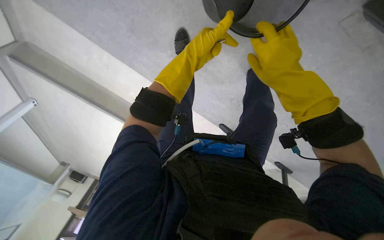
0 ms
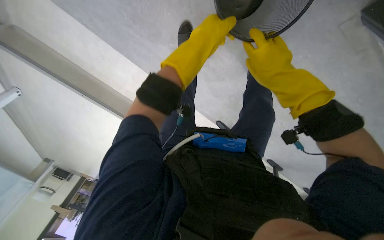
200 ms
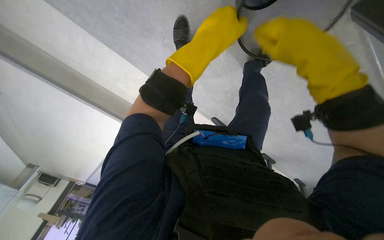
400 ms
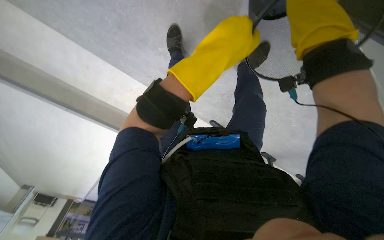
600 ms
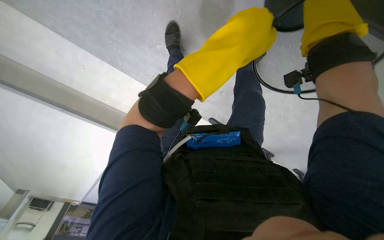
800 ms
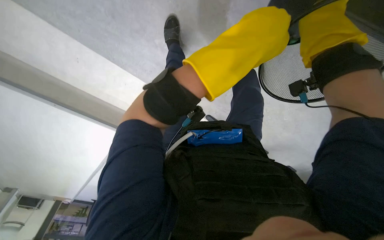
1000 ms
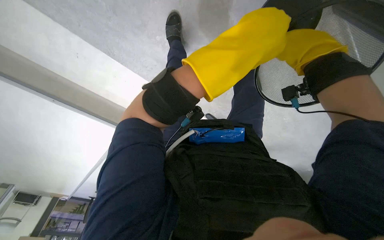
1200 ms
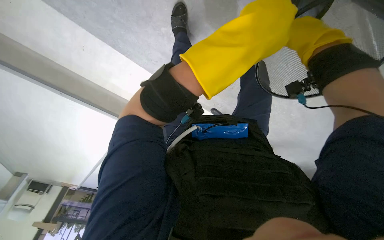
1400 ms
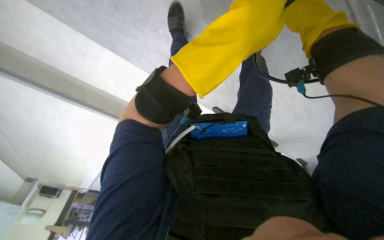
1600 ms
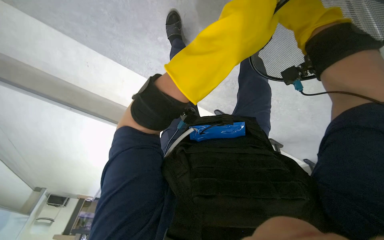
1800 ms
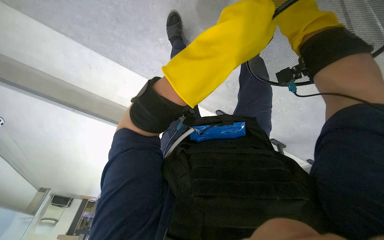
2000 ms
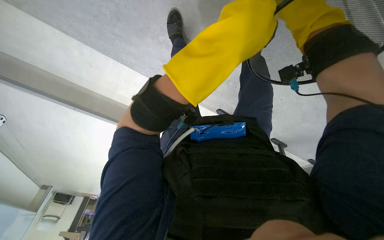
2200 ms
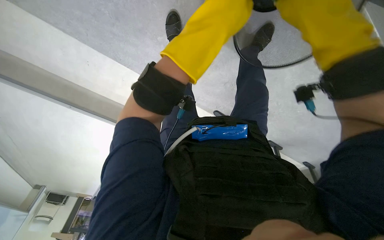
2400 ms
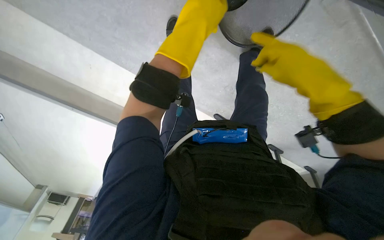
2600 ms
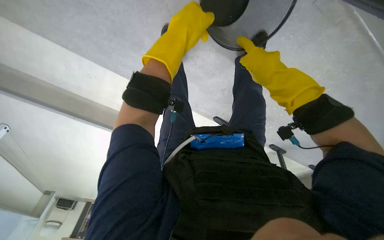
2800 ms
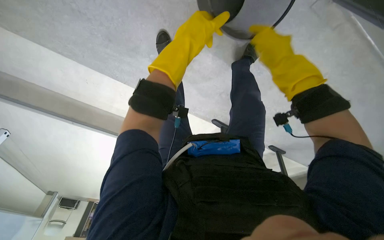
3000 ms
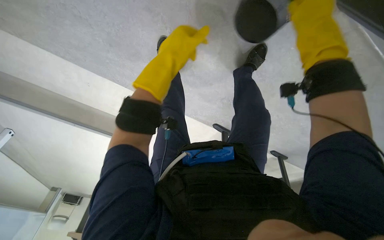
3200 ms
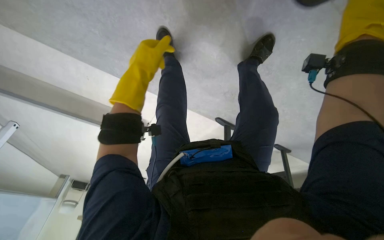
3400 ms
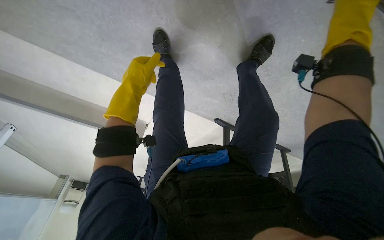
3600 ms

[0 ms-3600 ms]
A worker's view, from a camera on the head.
Job: organizing items.
The whole recording: Adjusting classroom furniture. The worker adjusts chairs and a fan in the classroom.
0 ms to 1800 ms: The left hand heads nearer to the camera and to the right, covering about 15 cm.
1800 ms to 3600 ms: The left hand travels to the left and farther from the camera by roughly 30 cm.

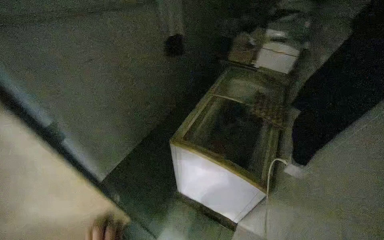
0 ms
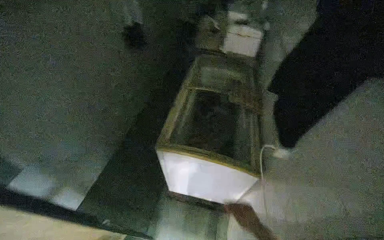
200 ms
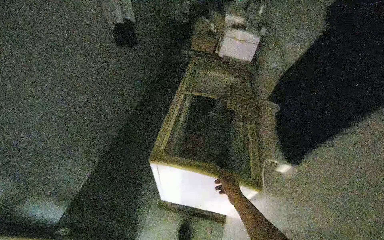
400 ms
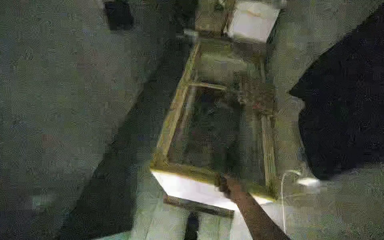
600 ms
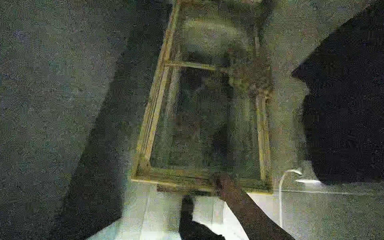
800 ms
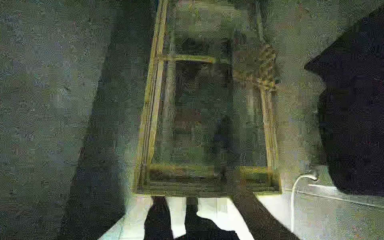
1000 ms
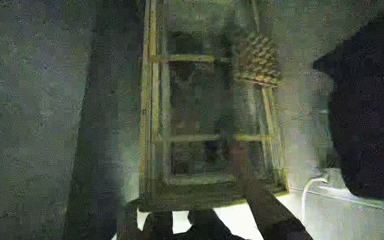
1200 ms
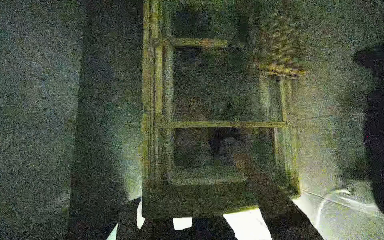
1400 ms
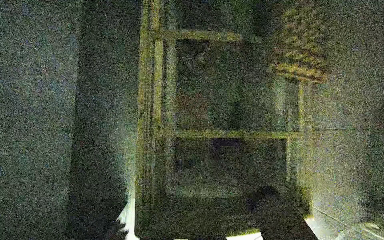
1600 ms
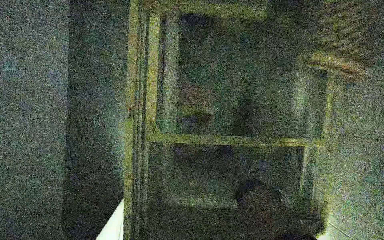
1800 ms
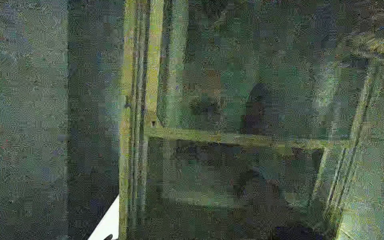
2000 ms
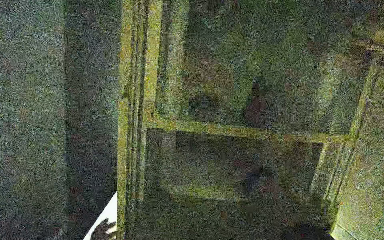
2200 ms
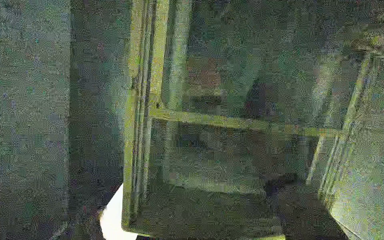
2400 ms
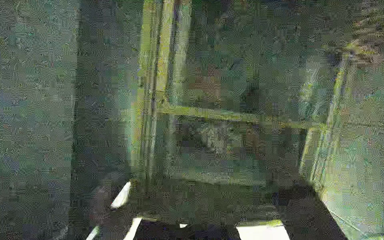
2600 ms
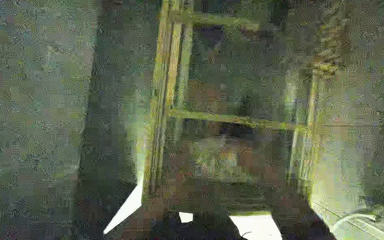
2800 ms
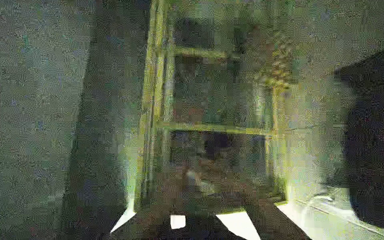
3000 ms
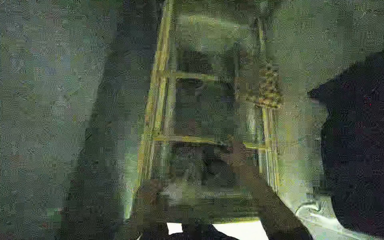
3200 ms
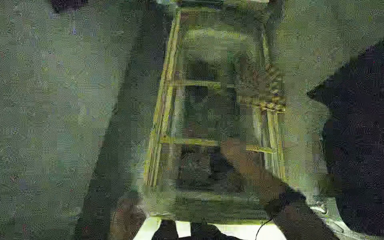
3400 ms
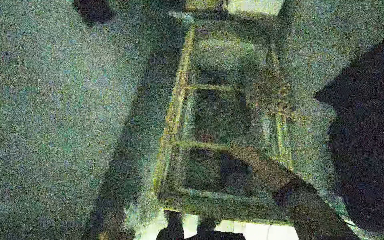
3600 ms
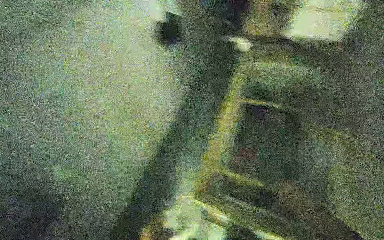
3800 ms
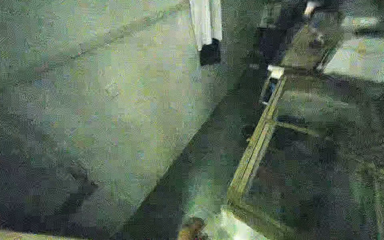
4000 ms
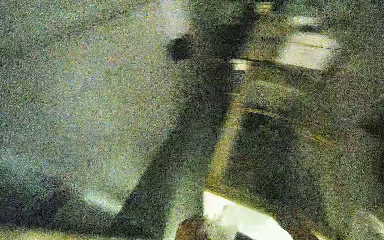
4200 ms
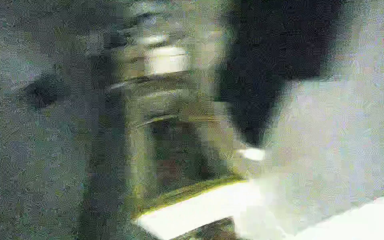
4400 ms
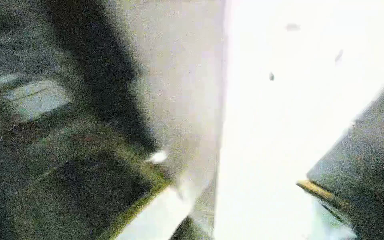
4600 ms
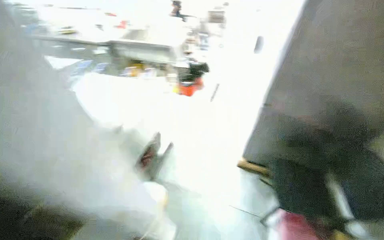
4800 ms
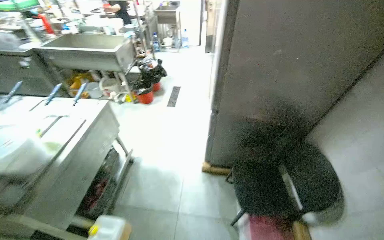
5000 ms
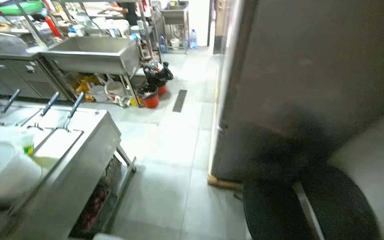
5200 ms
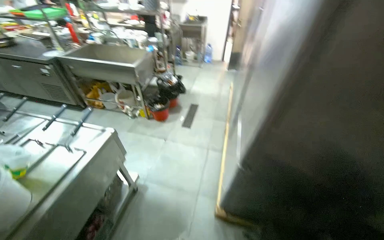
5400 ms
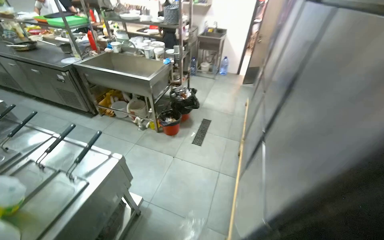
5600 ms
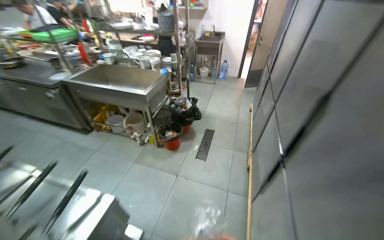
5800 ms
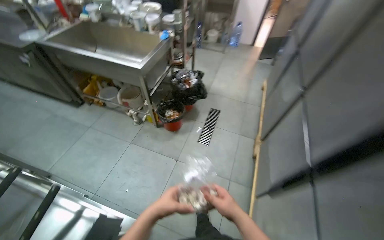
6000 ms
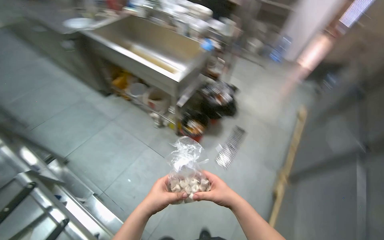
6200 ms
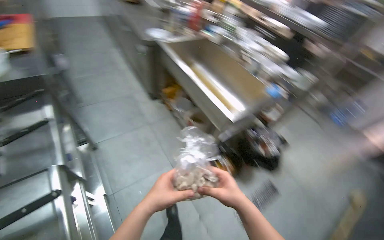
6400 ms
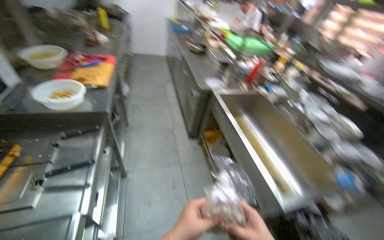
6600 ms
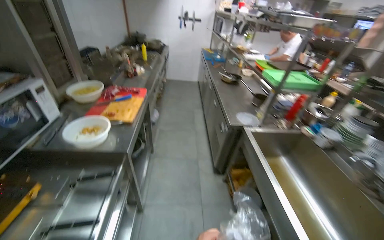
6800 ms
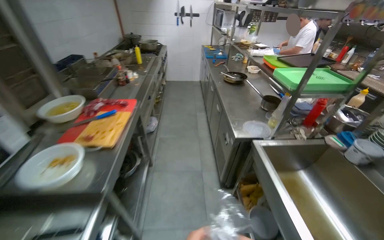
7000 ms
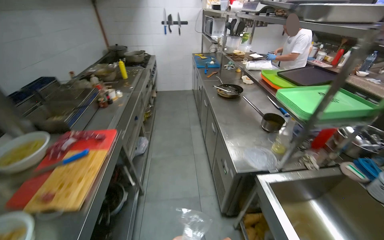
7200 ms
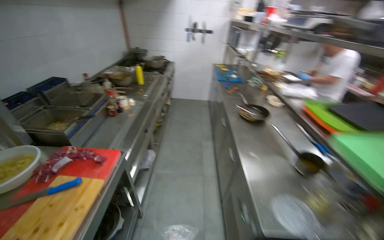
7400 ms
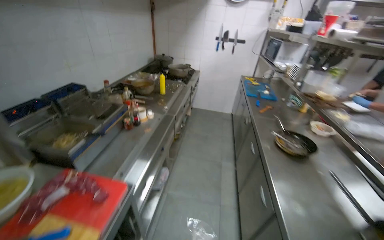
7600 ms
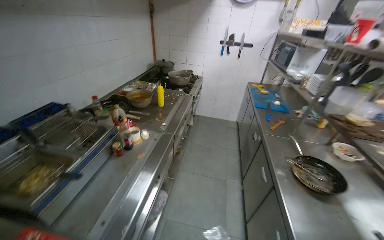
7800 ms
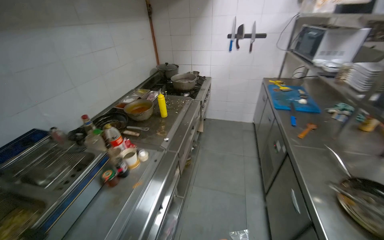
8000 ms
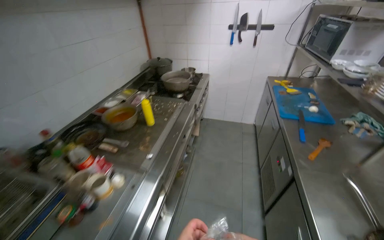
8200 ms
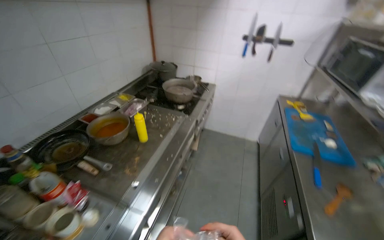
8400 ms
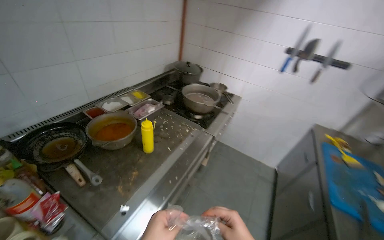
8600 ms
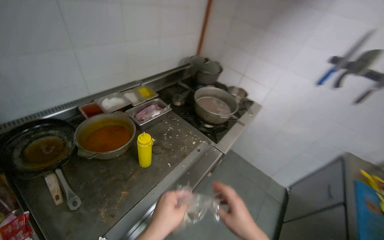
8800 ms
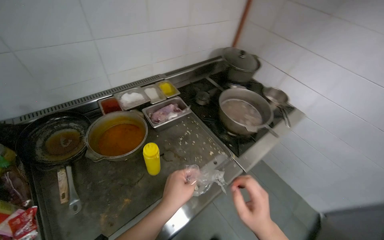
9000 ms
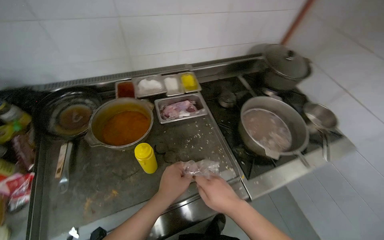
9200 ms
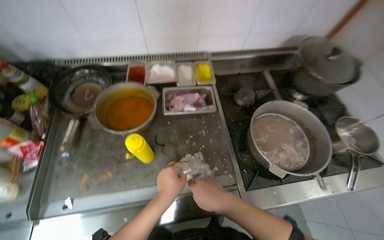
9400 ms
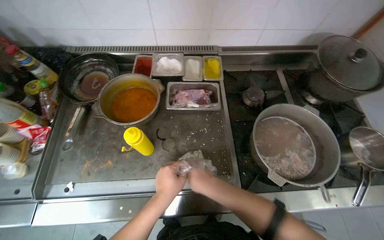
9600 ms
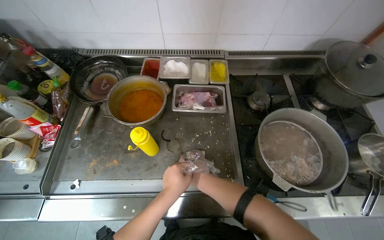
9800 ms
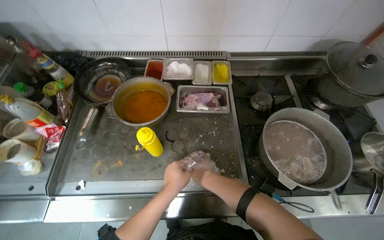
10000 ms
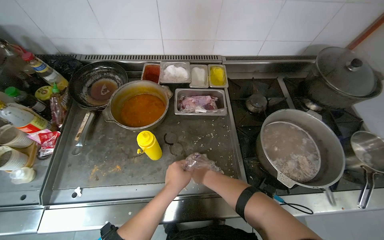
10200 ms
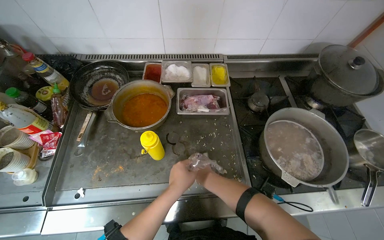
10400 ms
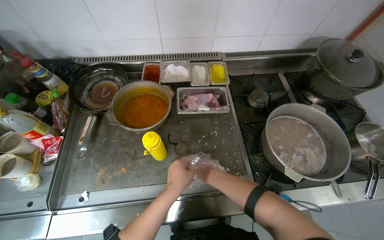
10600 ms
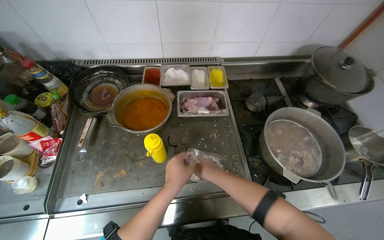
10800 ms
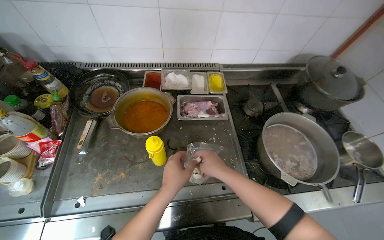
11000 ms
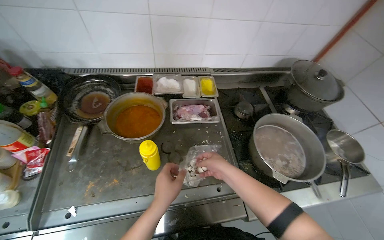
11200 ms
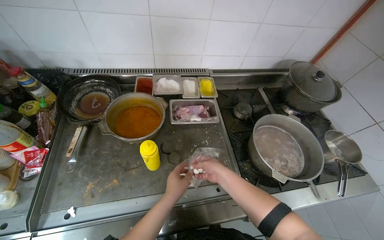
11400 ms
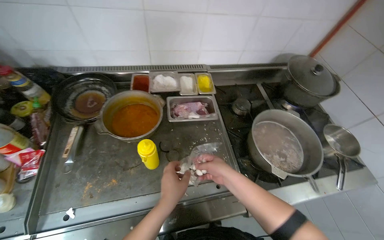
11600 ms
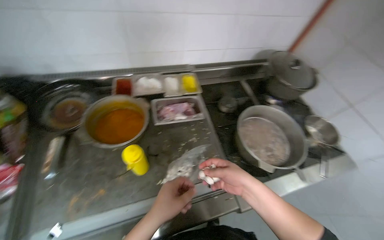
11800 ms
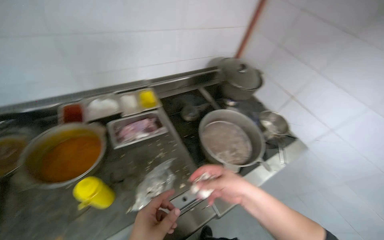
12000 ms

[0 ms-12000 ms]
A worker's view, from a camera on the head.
Job: preparing food.
The whole recording: Adding Frozen Ingredients to Boiling Water. The worker takes frozen ingredients from the refrigerator and adds them to boiling water.
0 ms to 1600 ms: The camera is carried about 70 cm. The wearer's head swings some 25 degrees to the right. The view tips downward by about 35 degrees.
4400 ms to 6000 ms: The camera is carried some 1 m.
6000 ms to 7600 ms: The head travels roughly 2 m. The head turns to the left by about 75 degrees. The wearer looks about 30 degrees further upward.
7600 ms to 9000 ms: The camera is carried approximately 1.5 m. The wearer looks about 40 degrees further to the left.
9000 ms to 10400 ms: The wearer looks roughly 35 degrees further to the left.
10400 ms to 12000 ms: The head rotates roughly 30 degrees to the right. The right hand travels nearer to the camera by about 20 cm.

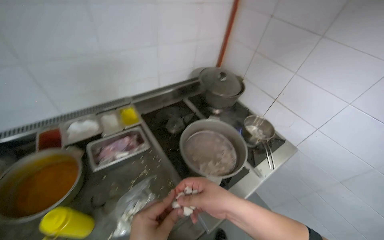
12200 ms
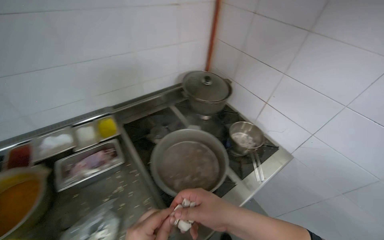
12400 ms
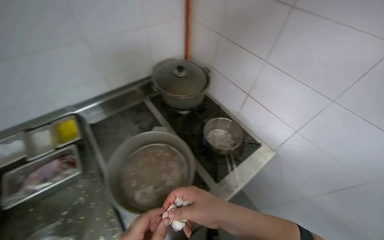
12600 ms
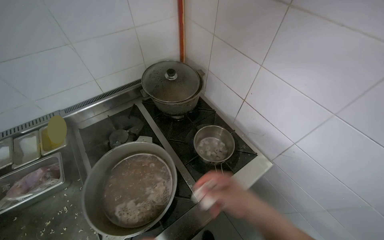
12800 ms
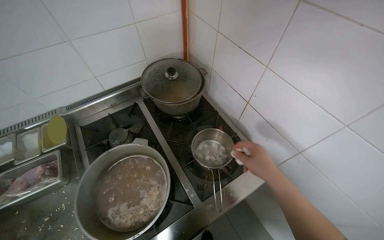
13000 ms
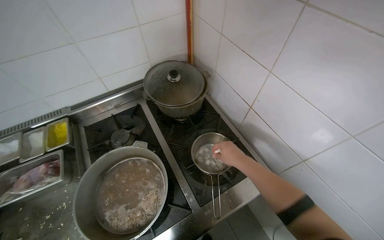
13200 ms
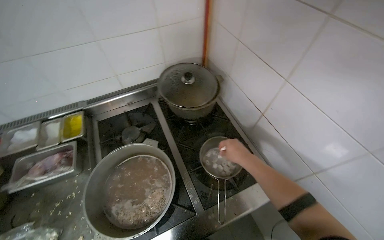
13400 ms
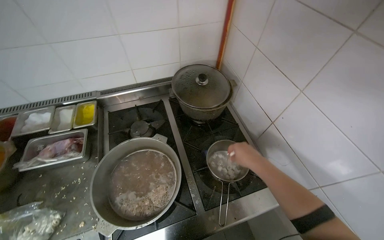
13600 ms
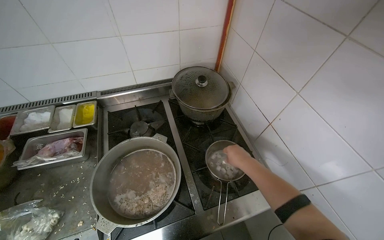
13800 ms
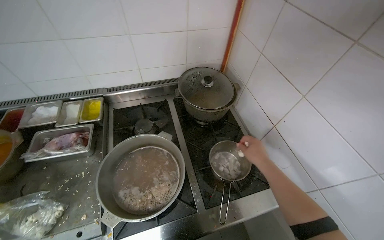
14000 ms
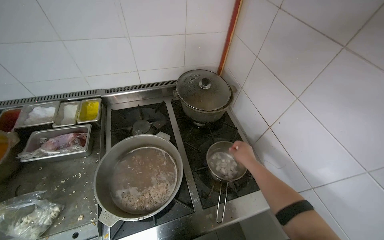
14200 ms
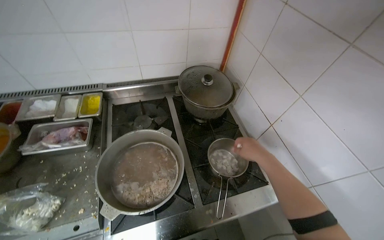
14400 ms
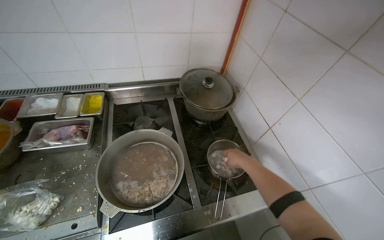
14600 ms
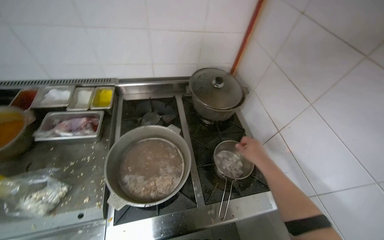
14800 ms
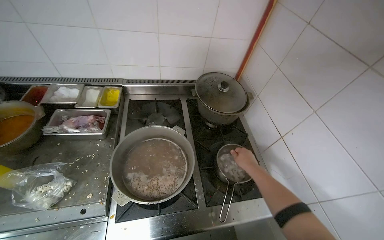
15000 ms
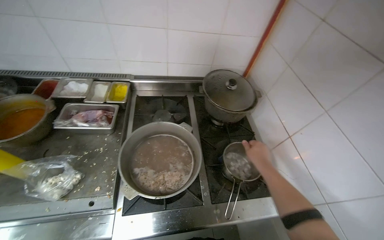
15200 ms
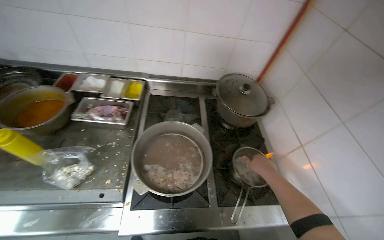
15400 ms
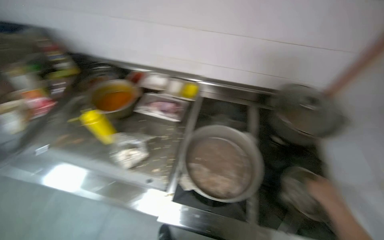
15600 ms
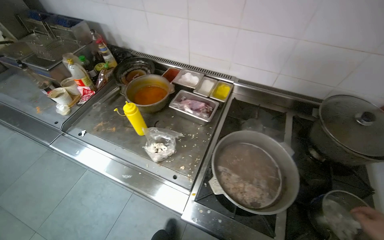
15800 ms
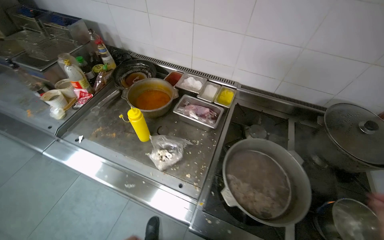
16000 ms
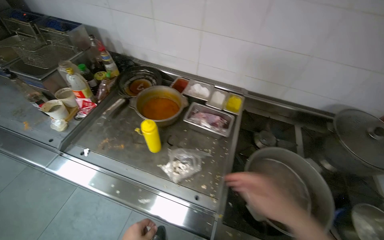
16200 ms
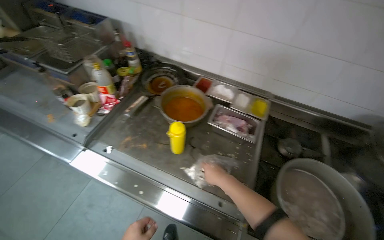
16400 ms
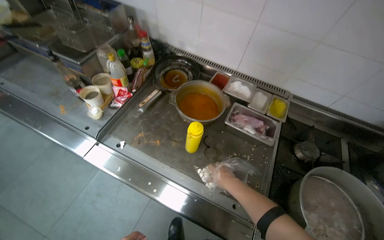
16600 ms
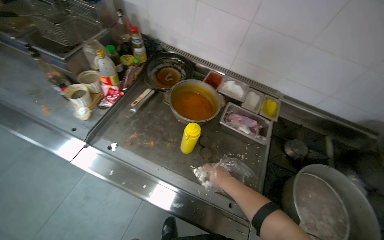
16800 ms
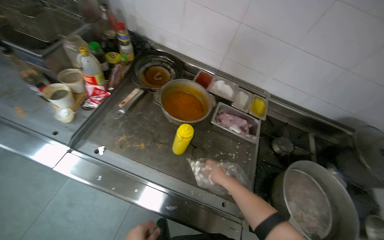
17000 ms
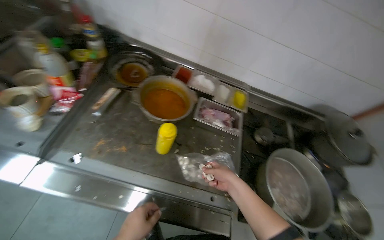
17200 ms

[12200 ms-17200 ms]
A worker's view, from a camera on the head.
Job: preparing food.
The whole recording: Adding Frozen Ingredients to Boiling Water. The worker takes frozen ingredients from the refrigerator and adds them to boiling water.
12200 ms to 13800 ms: The head travels about 50 cm. The wearer looks some 15 degrees further to the left.
13800 ms to 15600 ms: The wearer's head swings some 30 degrees to the left.
15600 ms to 17200 ms: The camera is carried about 50 cm.
